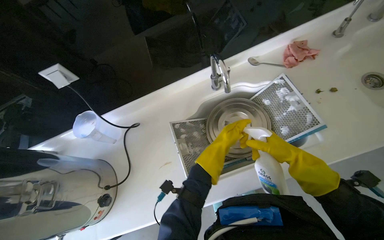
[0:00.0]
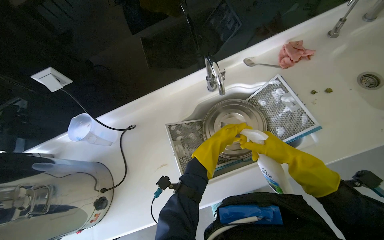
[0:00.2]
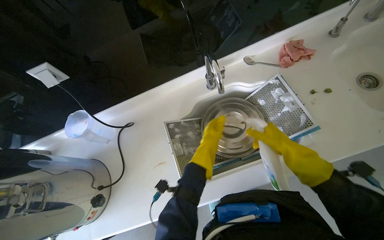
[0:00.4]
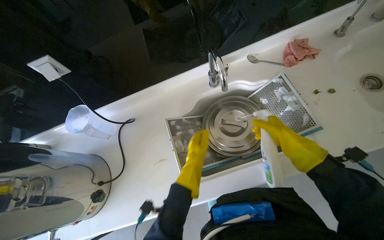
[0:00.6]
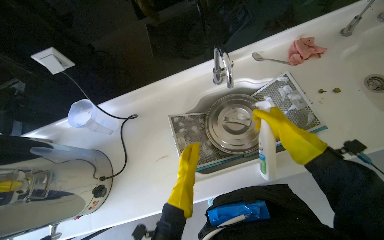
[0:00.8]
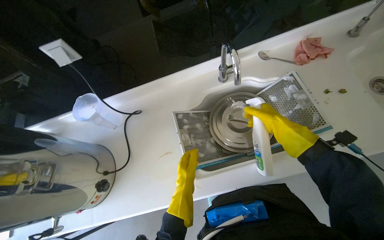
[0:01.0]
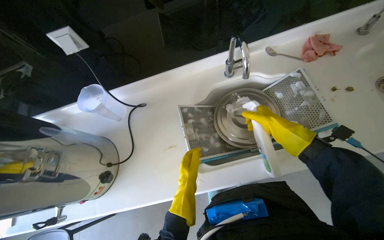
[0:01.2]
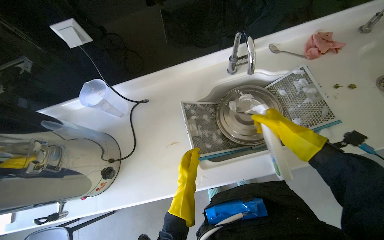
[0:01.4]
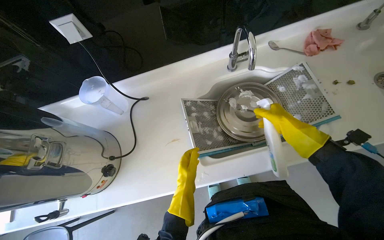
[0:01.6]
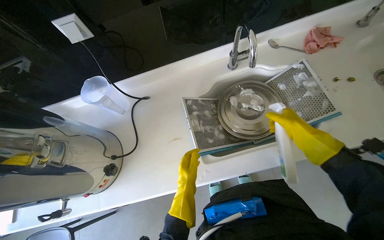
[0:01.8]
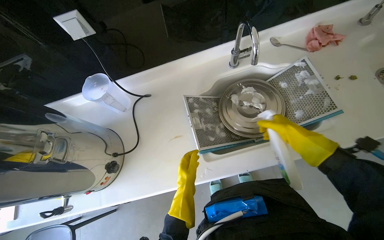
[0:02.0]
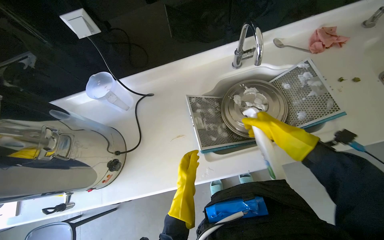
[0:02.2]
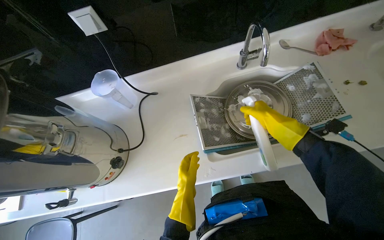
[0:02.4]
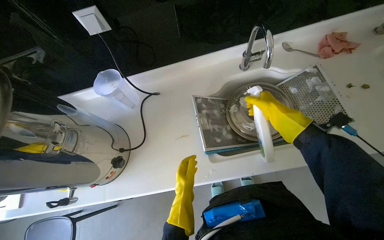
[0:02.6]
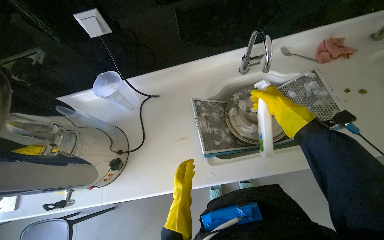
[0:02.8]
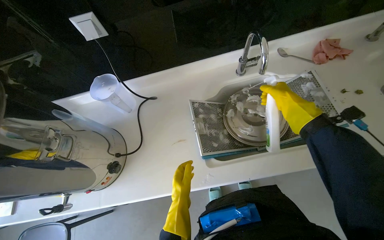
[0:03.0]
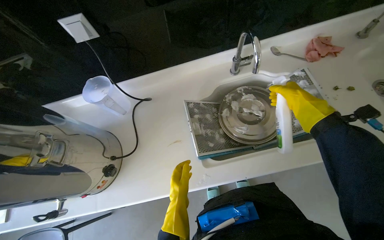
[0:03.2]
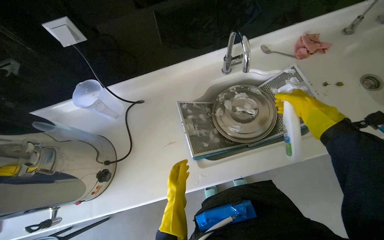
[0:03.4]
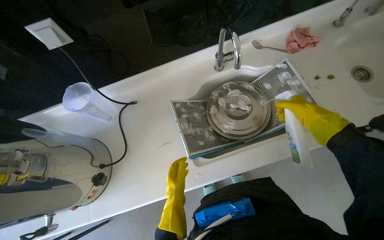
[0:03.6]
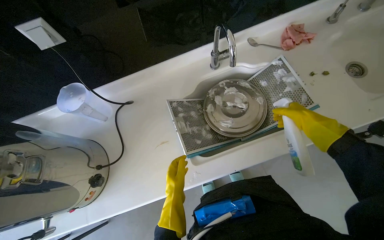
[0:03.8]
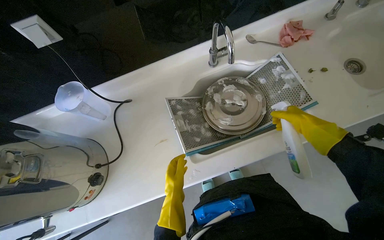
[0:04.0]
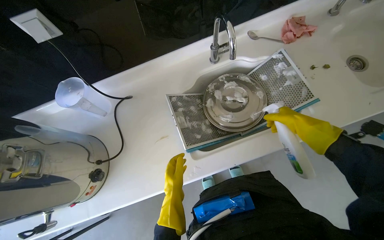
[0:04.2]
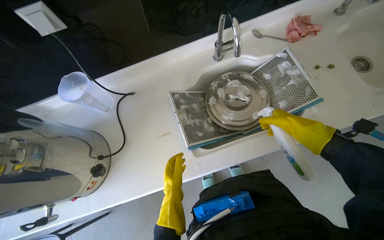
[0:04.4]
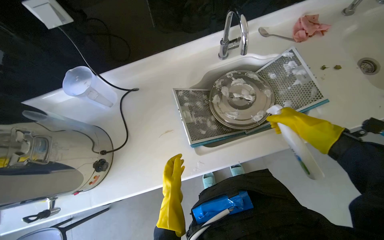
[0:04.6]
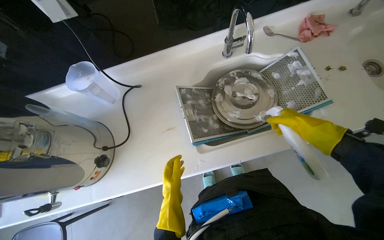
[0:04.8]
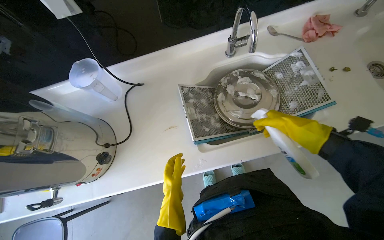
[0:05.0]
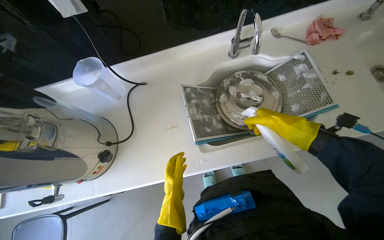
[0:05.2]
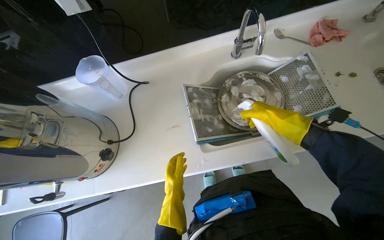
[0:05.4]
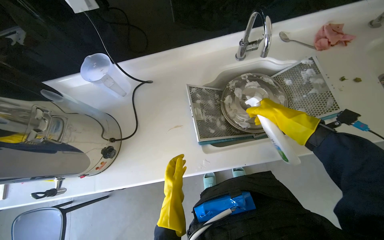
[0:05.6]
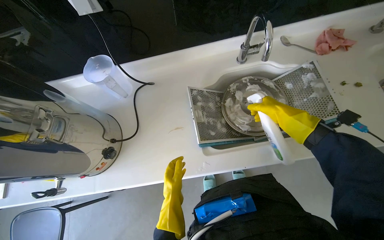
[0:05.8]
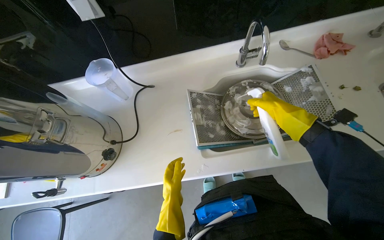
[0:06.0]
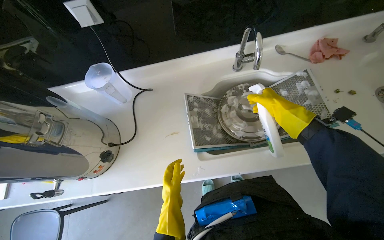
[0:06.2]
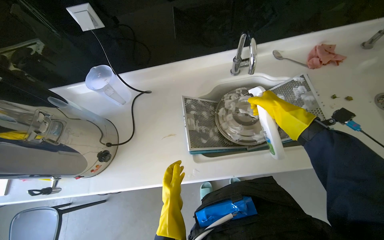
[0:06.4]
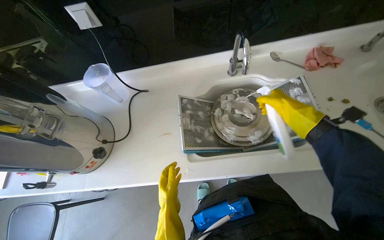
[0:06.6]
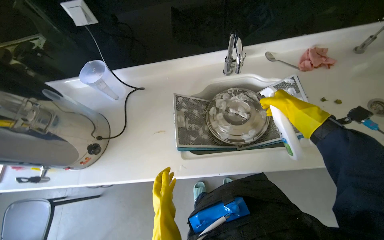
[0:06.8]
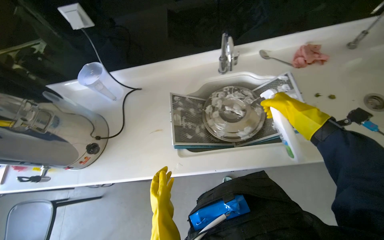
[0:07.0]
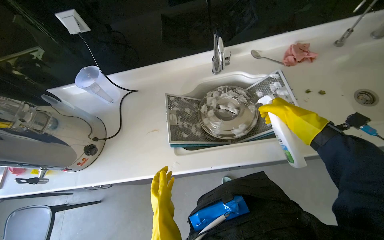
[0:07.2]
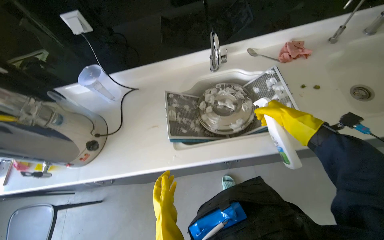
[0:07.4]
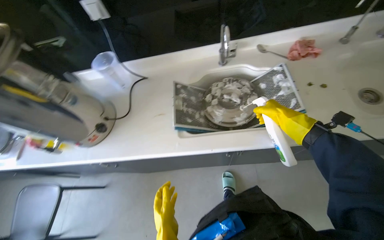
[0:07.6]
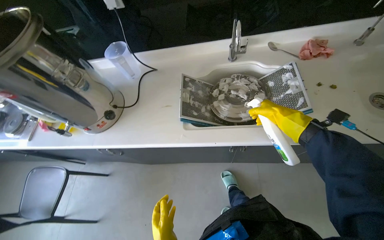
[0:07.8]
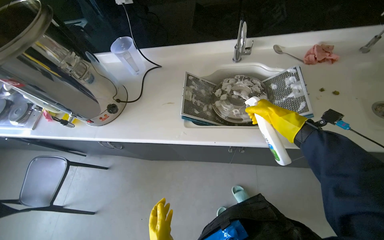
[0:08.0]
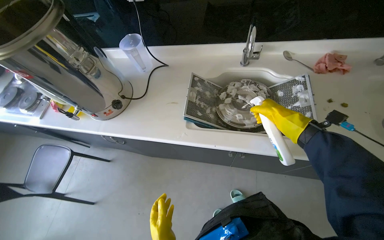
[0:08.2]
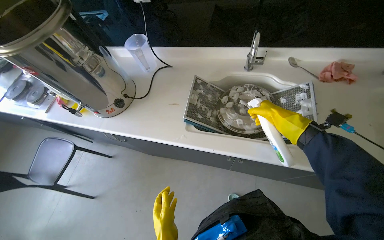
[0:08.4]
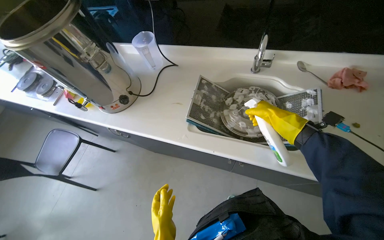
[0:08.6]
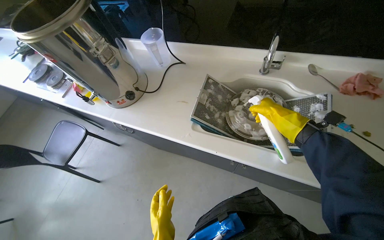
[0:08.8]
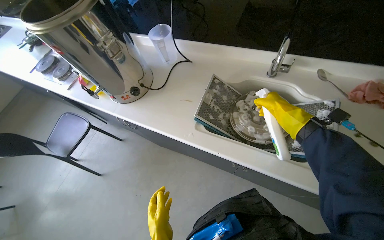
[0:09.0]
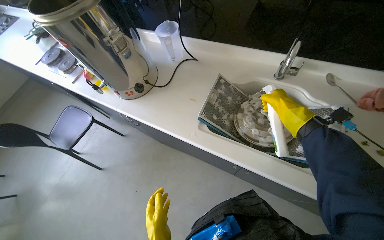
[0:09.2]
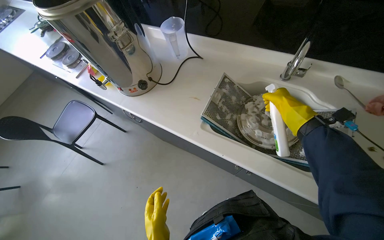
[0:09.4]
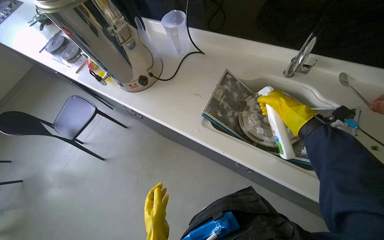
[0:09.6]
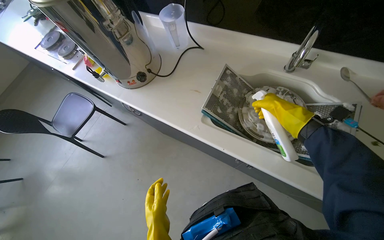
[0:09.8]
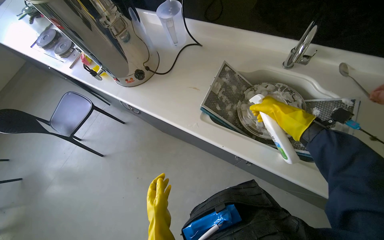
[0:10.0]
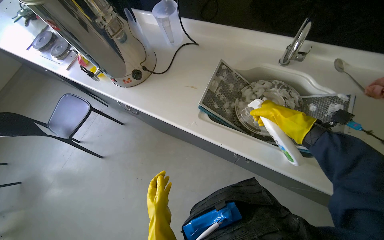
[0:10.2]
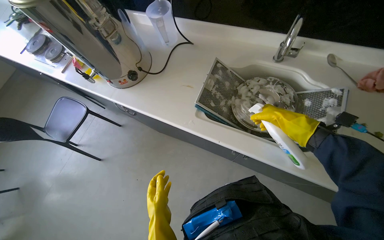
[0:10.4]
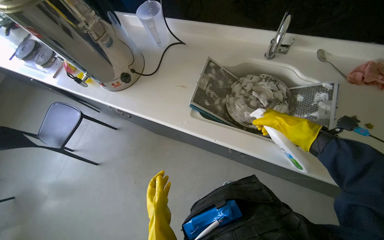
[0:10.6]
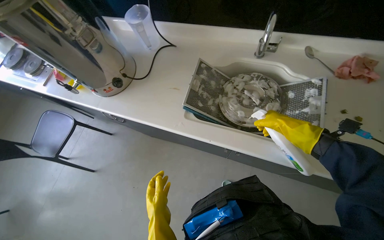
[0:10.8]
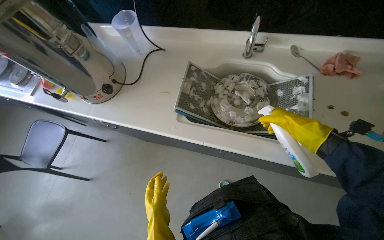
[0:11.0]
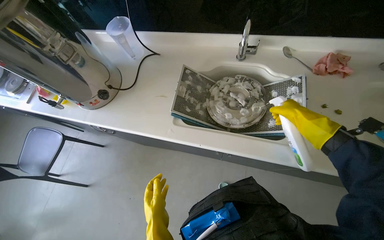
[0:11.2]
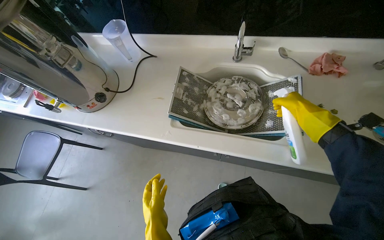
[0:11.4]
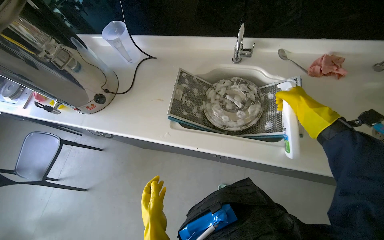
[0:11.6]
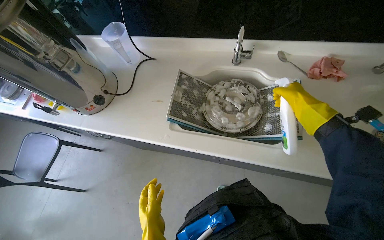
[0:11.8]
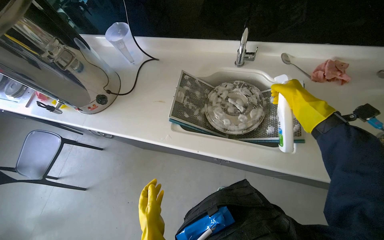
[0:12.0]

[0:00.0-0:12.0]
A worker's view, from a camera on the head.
Job: cleaning kitchen.
The whole recording: Applying cleaner to kitchen items. Applies cleaning solution to the pot lid and range hood filters in the sink.
0:00.0 to 0:01.6: The left hand heads down the picture and to the left, covering approximately 25 cm.
0:03.0 to 0:04.4: The right hand is displaced down the picture by some 15 cm.
0:04.4 to 0:06.0: The right hand moves to the left, roughly 10 cm.
0:07.6 to 0:09.0: The head turns to the left by some 25 degrees.
0:09.0 to 0:10.4: The right hand moves down the picture, some 10 cm.
0:10.4 to 0:12.0: The right hand shifts roughly 15 cm to the right.

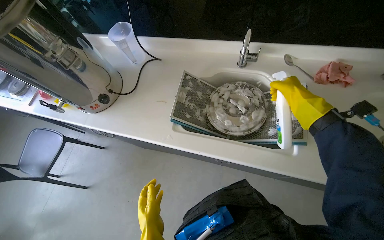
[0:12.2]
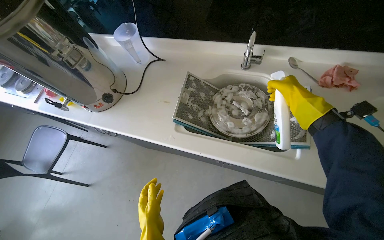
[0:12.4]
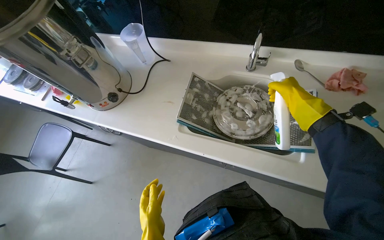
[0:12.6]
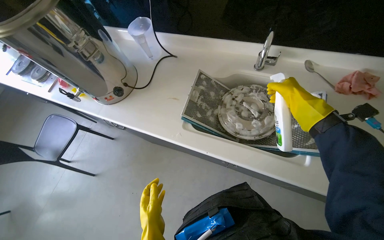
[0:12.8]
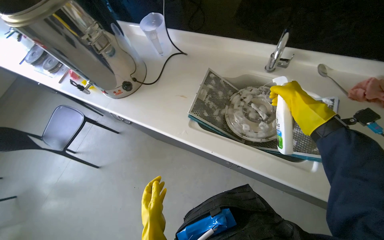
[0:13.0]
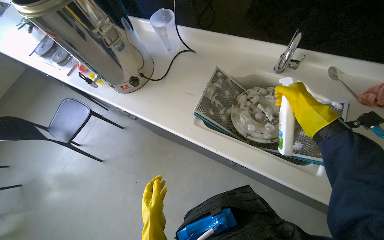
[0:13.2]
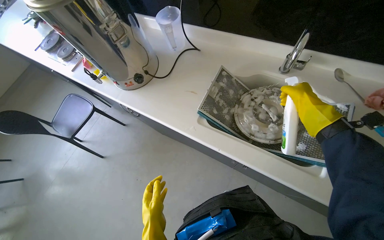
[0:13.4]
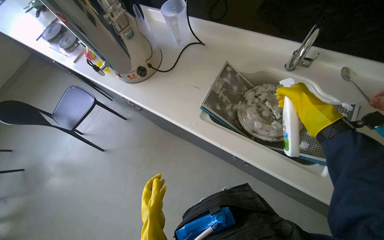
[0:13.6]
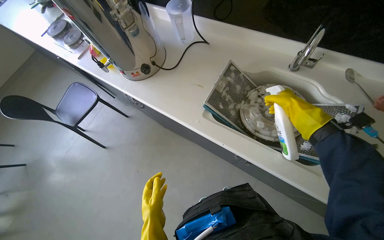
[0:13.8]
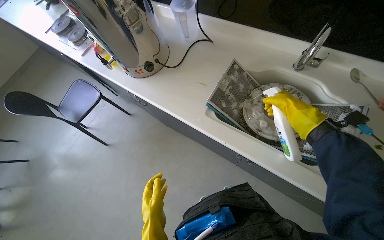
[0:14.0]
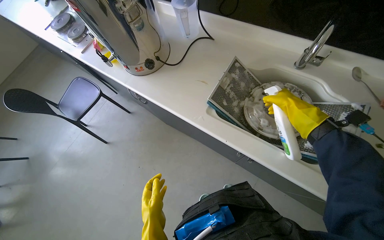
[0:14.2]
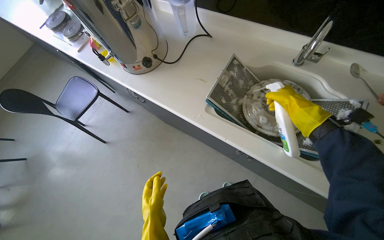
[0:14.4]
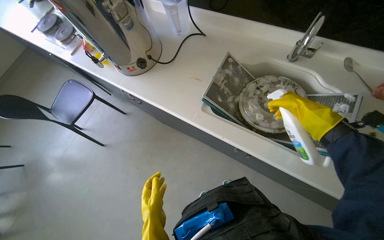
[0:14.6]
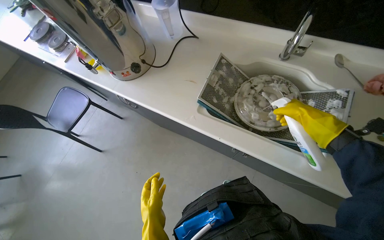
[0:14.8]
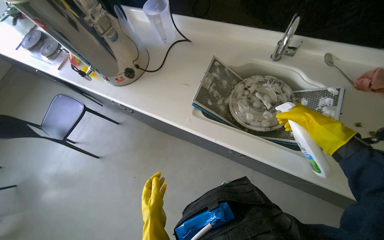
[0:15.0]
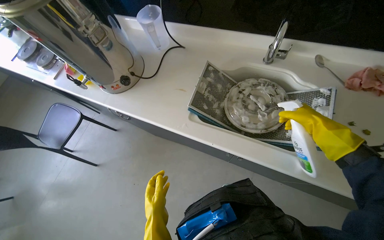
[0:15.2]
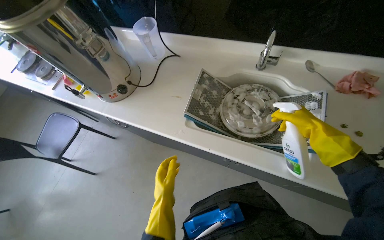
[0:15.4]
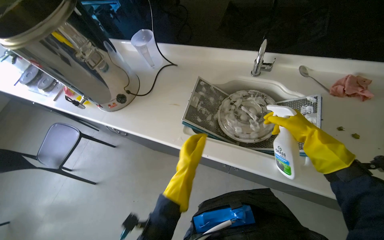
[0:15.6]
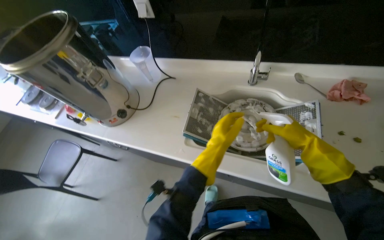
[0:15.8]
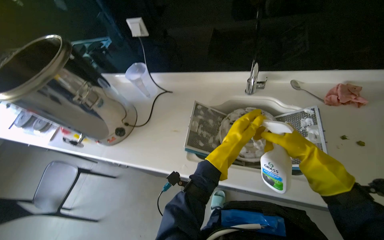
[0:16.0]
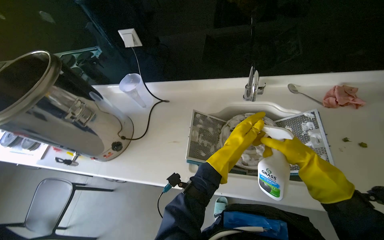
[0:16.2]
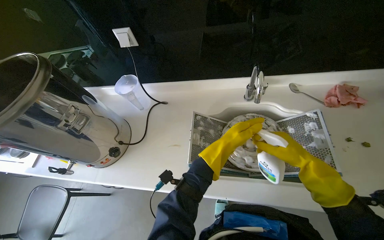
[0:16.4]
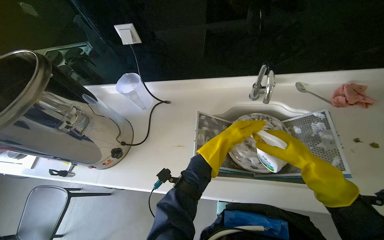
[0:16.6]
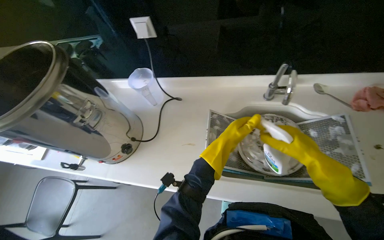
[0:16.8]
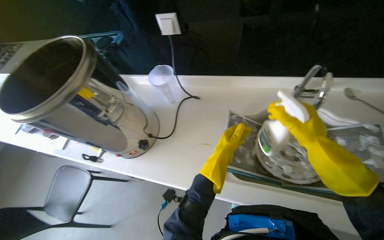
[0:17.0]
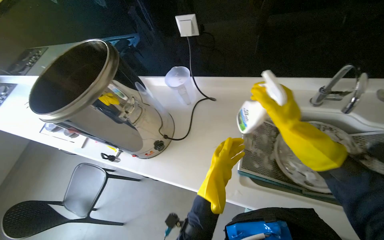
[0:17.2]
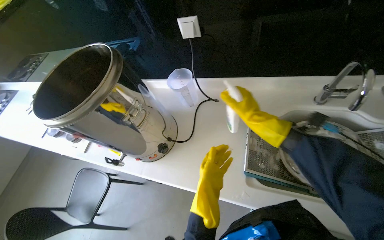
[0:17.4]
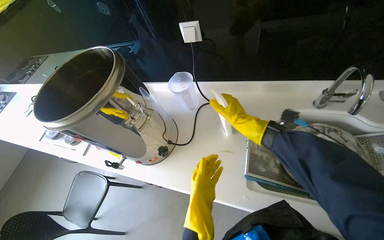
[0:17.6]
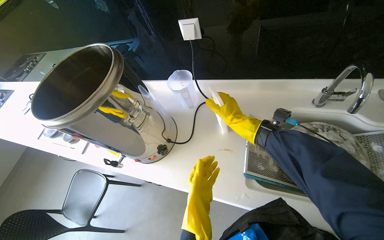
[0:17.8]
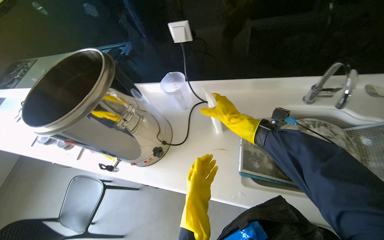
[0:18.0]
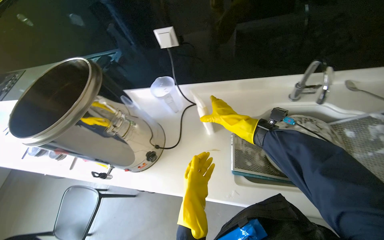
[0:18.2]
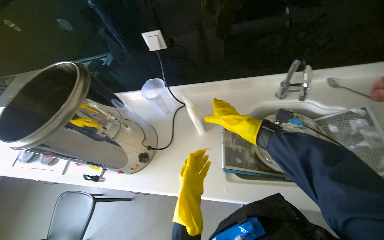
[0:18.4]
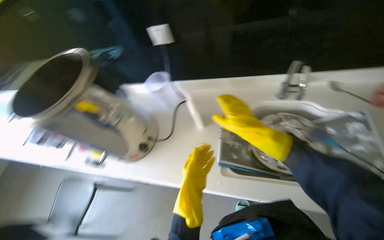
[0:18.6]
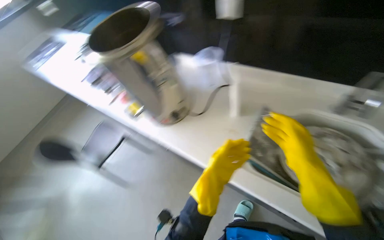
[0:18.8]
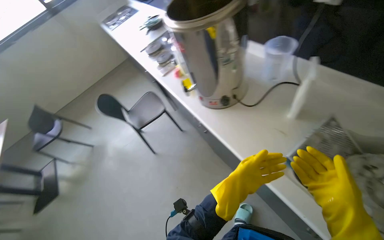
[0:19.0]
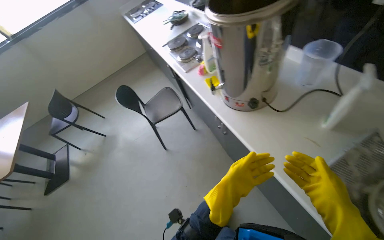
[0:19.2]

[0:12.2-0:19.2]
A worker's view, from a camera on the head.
Job: cleaning kitchen.
The whole recording: Applying cleaner to kitchen items. Applies cleaning solution to the pot lid and range hood filters in the sink.
0:13.6 to 0:15.0: The right hand heads down the picture and nearer to the camera, covering roughly 20 cm.
0:15.0 to 0:16.4: The view tips upward by about 15 degrees. The left hand shifts approximately 50 cm up the picture, farther from the camera and to the right.
0:16.4 to 0:17.8: The left hand is displaced to the left by roughly 30 cm, while the right hand moves to the left, up the picture and farther from the camera, about 40 cm.
0:17.8 to 0:19.2: The wearer looks approximately 45 degrees further to the left.
